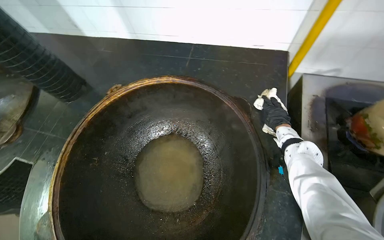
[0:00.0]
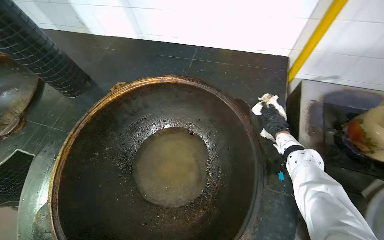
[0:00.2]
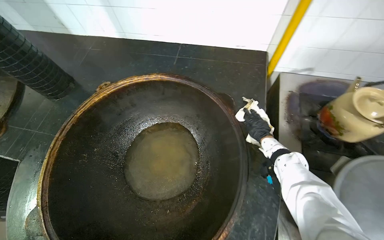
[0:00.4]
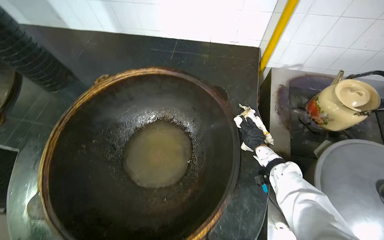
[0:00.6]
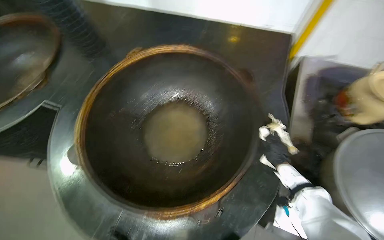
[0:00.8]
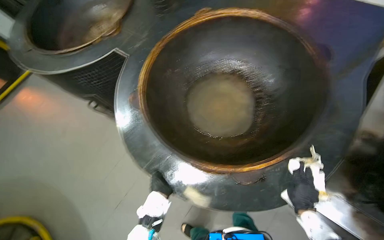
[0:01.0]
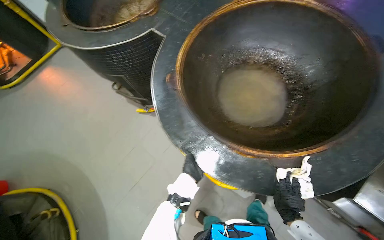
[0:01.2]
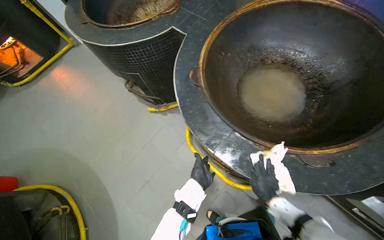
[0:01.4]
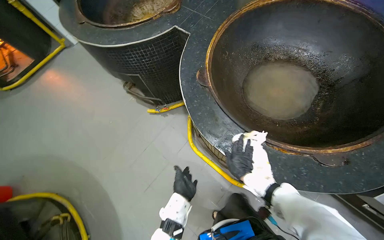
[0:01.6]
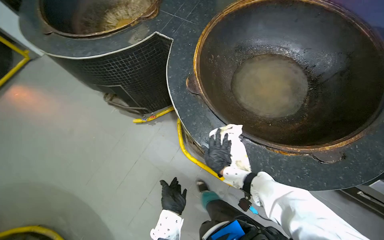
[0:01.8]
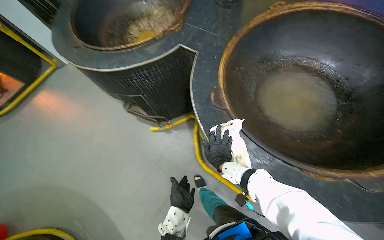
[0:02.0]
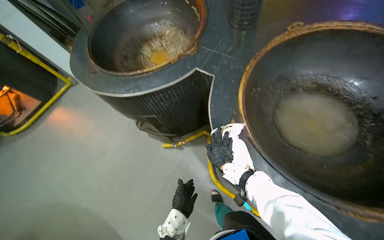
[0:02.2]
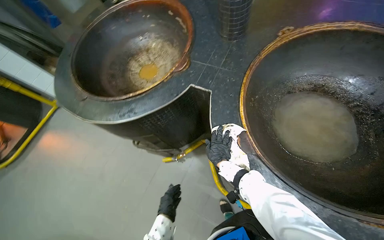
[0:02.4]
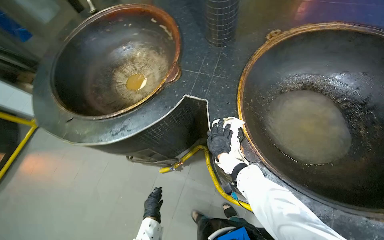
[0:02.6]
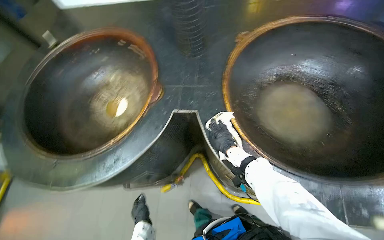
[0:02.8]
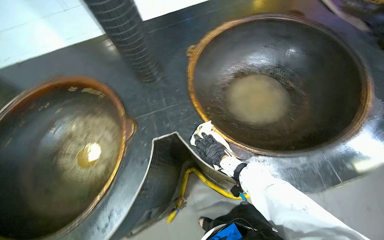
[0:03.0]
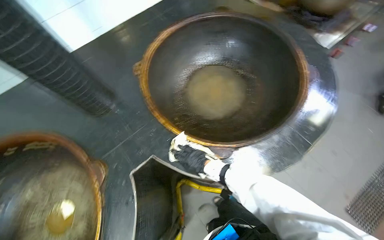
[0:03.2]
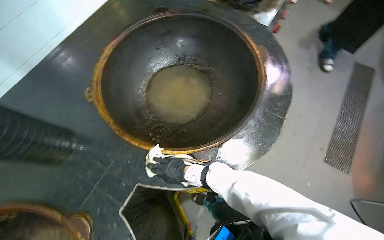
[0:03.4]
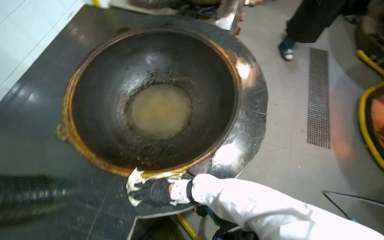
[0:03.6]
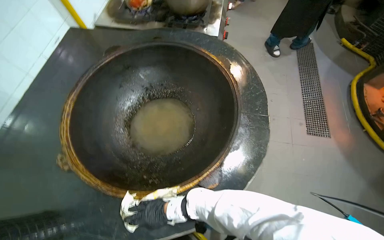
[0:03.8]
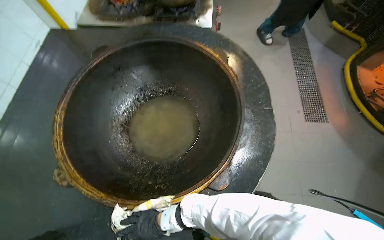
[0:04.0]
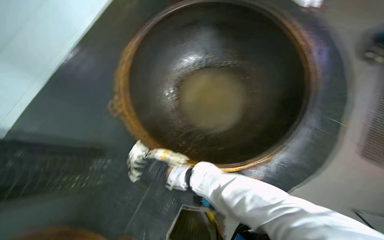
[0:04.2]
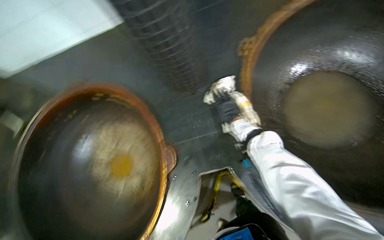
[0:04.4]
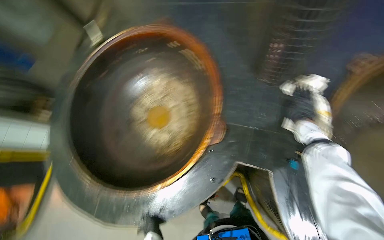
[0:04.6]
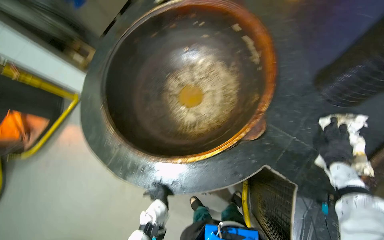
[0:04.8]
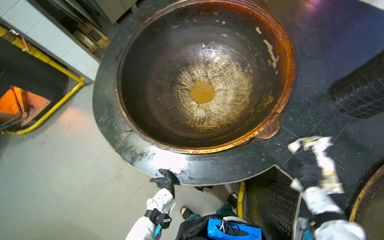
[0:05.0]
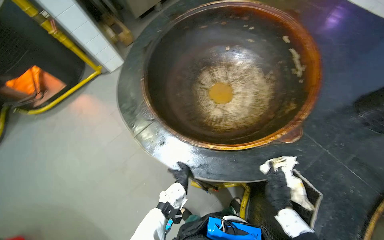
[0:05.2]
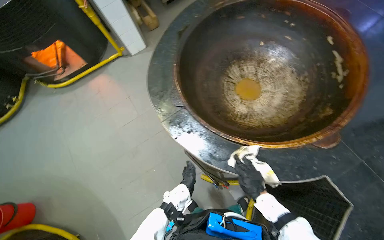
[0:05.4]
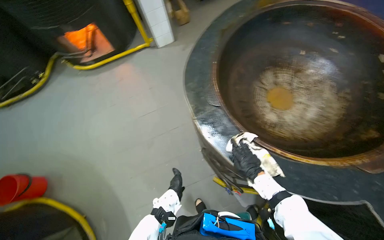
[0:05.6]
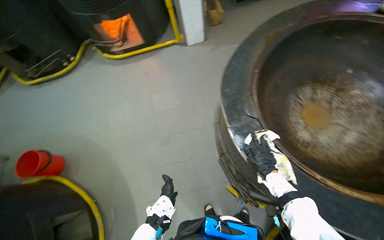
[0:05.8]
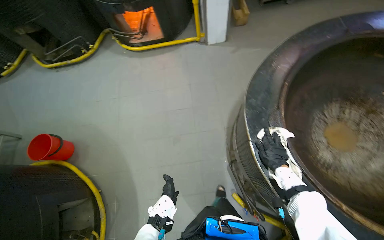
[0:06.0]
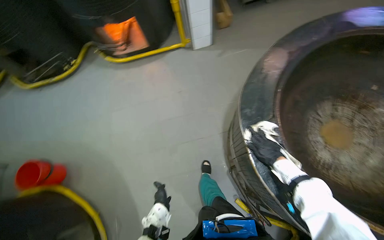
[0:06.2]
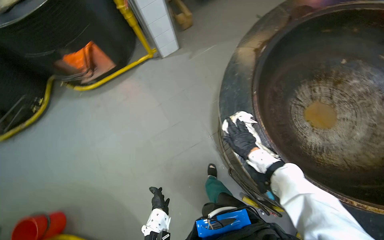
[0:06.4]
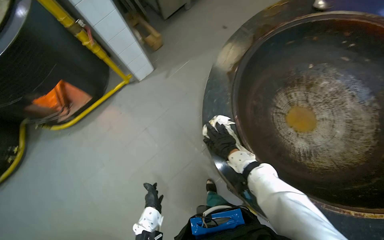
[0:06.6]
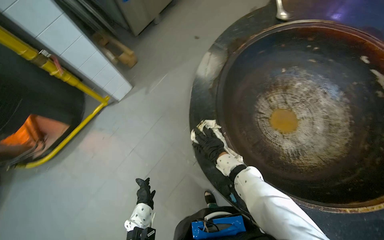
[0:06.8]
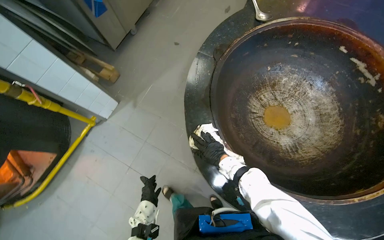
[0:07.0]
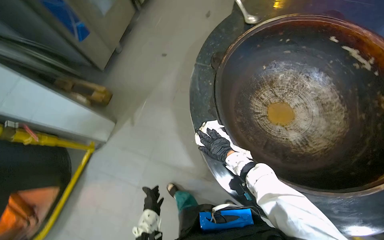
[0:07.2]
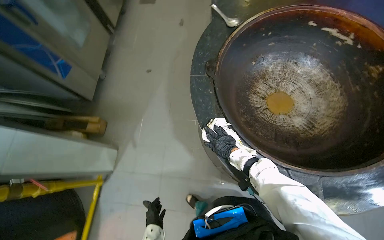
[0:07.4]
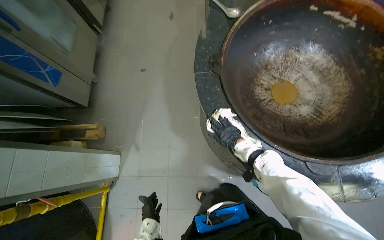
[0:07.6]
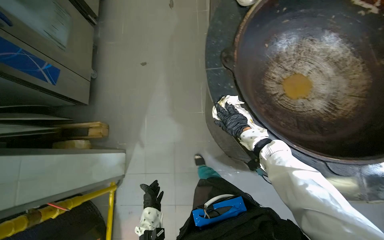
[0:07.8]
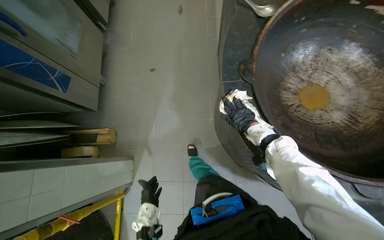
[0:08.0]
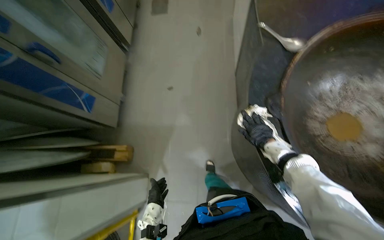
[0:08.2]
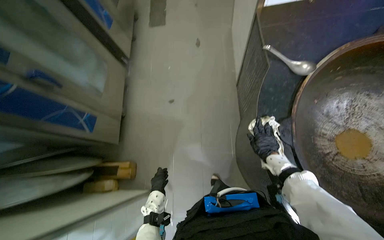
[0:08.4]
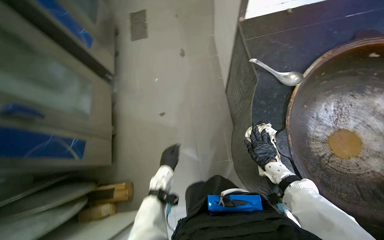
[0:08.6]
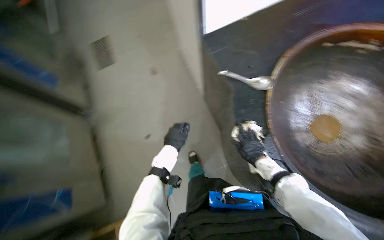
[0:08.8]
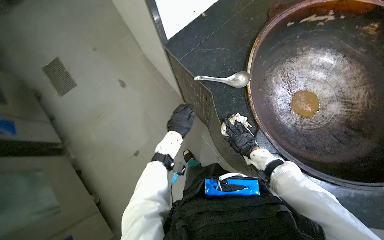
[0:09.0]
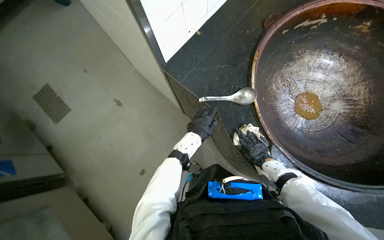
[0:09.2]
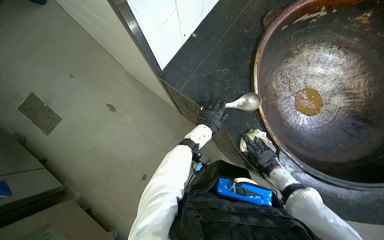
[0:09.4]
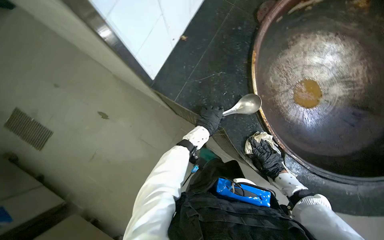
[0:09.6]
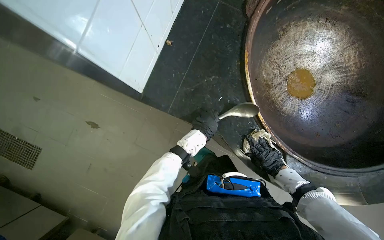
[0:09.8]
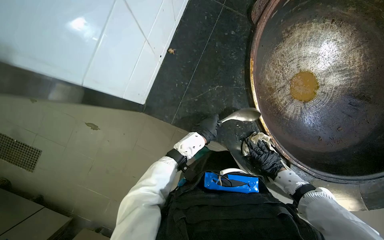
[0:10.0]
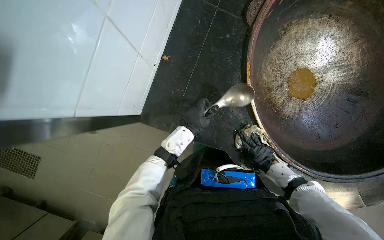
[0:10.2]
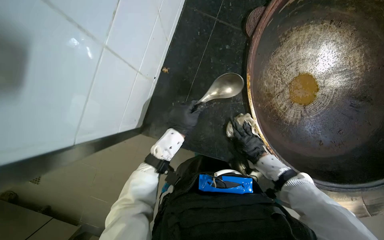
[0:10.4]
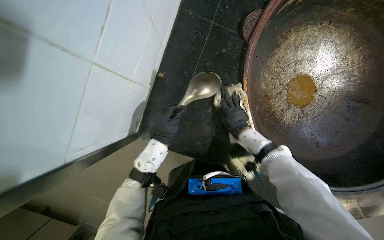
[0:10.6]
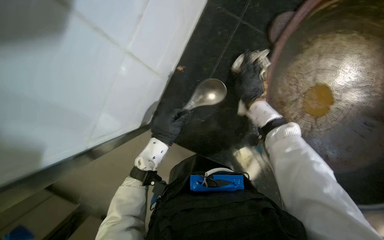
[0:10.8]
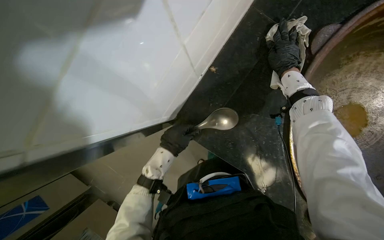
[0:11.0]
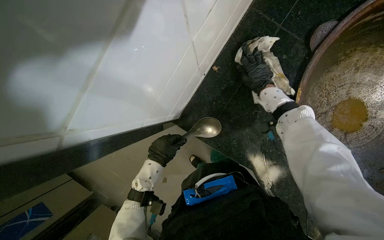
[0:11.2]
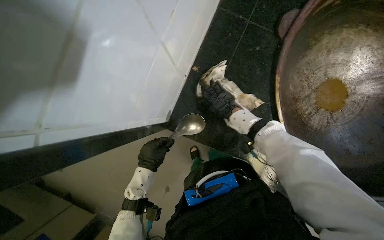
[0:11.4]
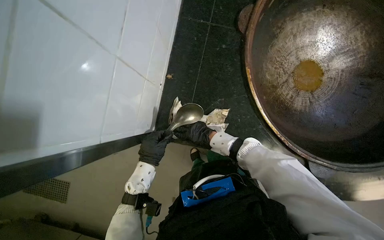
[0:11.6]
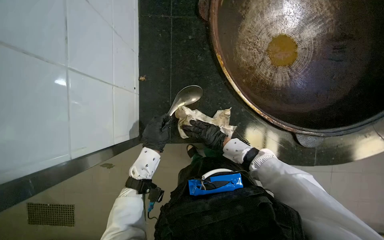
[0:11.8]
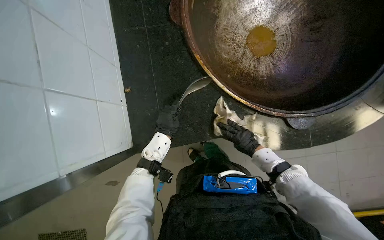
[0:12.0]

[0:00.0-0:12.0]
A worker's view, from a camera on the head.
Job: wiping surfaces.
The whole recording: Wiping cooking surface. The worker wipes the surface around the large cooking pots with a white cloth.
0:00.0 to 0:01.6: The wearer moves roughly 70 cm.
0:01.6 to 0:03.0: The camera travels roughly 60 cm. The head turns to the right by about 55 degrees.
0:04.4 to 0:06.0: The camera travels about 90 cm. The wearer looks some 95 degrees further to the left.
0:06.0 to 0:07.6: The camera travels approximately 70 cm. The wearer looks about 85 degrees further to the right.
0:07.6 to 0:09.0: The camera travels approximately 60 cm. Everything in view rotates about 35 degrees counterclockwise.
0:09.0 to 0:10.4: The head travels approximately 50 cm. The view tips downward by some 15 degrees. The scene turns roughly 30 degrees counterclockwise in the picture.
0:10.4 to 0:12.0: The scene rotates counterclockwise by approximately 30 degrees.

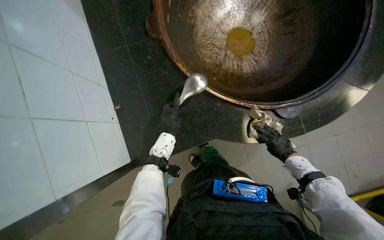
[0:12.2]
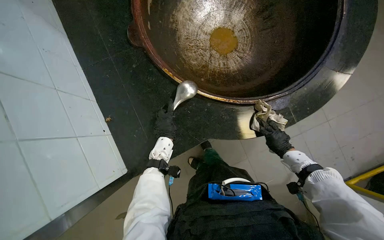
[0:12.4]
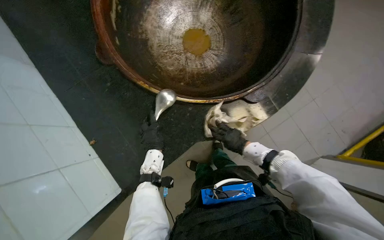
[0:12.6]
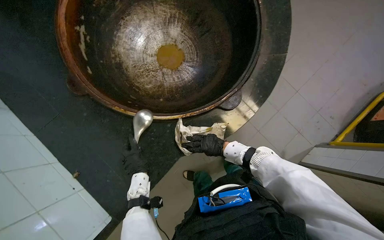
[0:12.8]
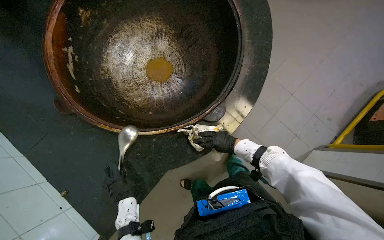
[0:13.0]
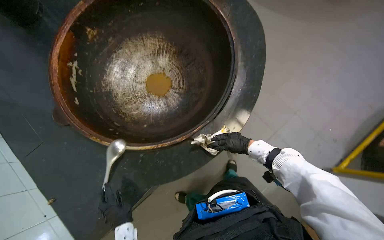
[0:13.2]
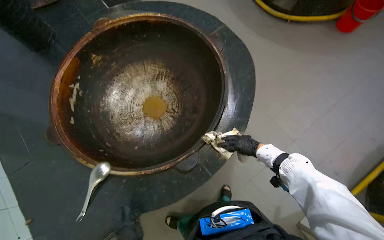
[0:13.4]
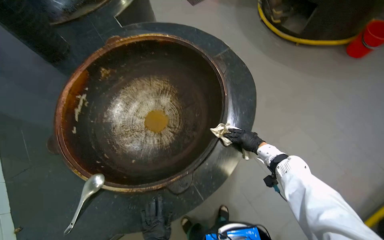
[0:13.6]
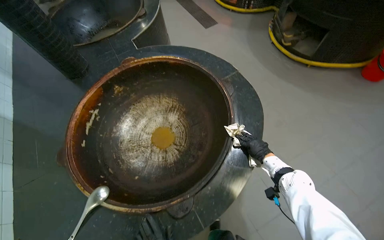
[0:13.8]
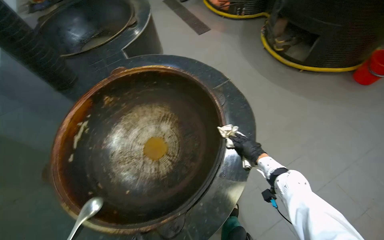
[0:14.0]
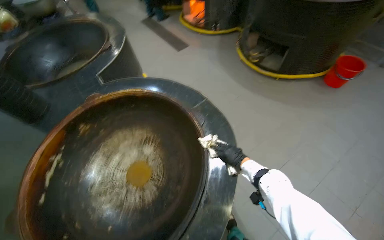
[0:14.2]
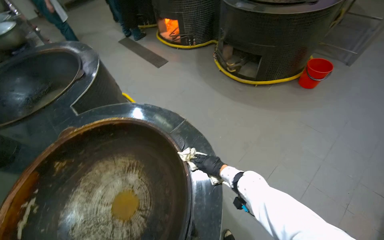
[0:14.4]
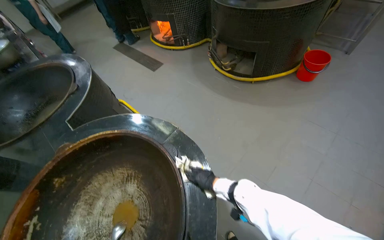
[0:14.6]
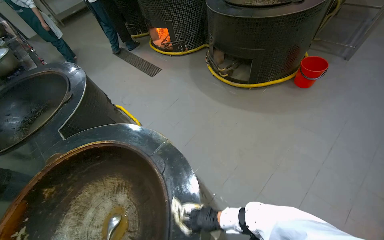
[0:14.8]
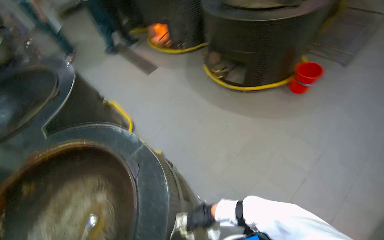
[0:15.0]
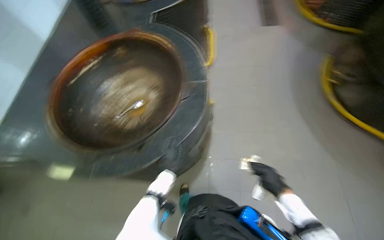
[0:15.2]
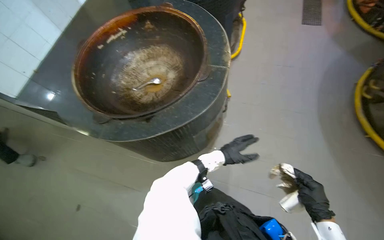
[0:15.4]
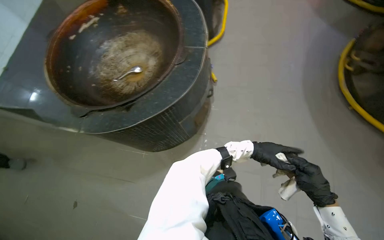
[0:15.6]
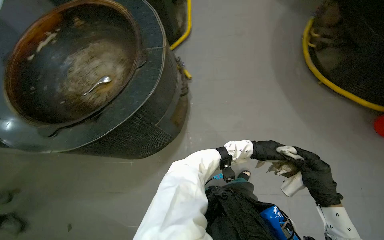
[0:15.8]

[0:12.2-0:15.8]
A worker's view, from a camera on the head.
Job: wiping surfaces.
The whole recording: Wiping cooking surface. The worker wipes the surface around the large cooking pots with a white cloth.
0:12.2 to 0:14.0: The camera is carried roughly 60 cm. The view tilts some 25 degrees upward.
0:14.0 to 0:15.8: The camera travels approximately 60 cm.

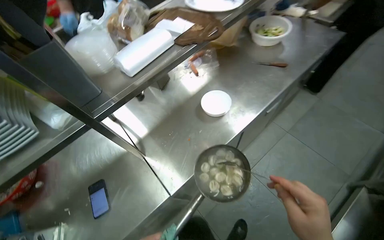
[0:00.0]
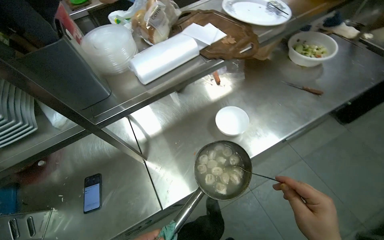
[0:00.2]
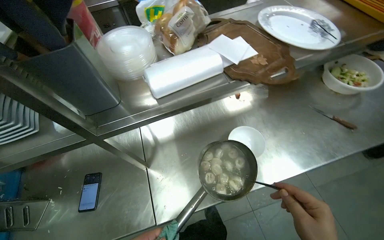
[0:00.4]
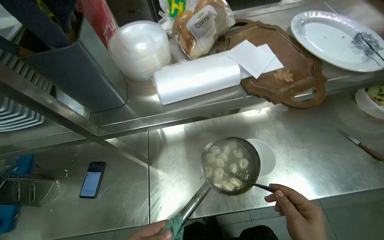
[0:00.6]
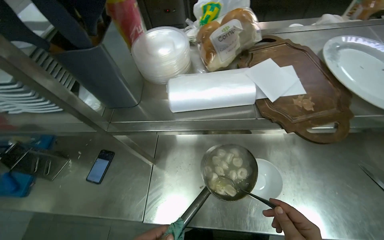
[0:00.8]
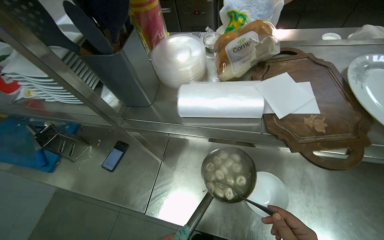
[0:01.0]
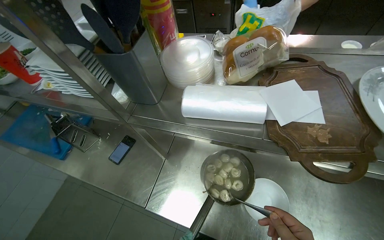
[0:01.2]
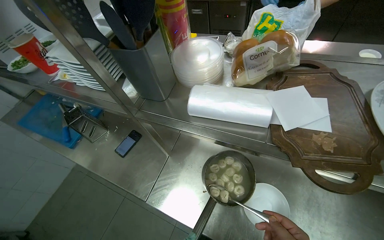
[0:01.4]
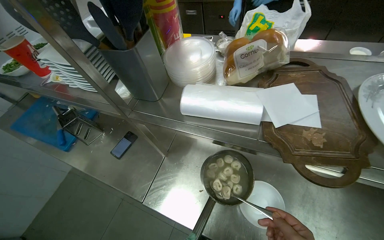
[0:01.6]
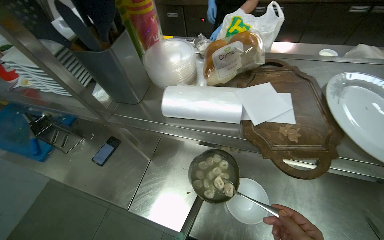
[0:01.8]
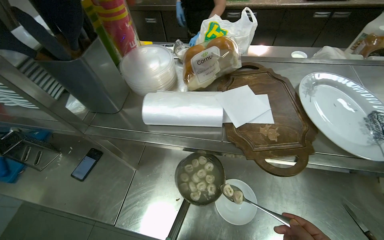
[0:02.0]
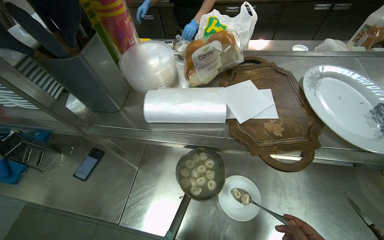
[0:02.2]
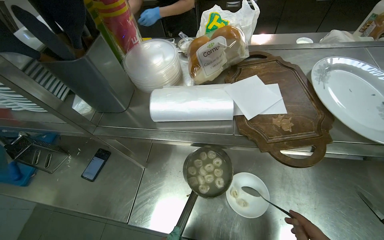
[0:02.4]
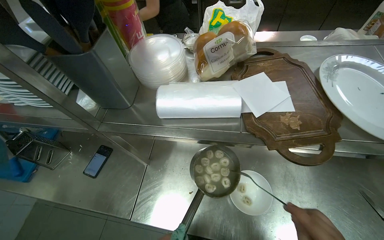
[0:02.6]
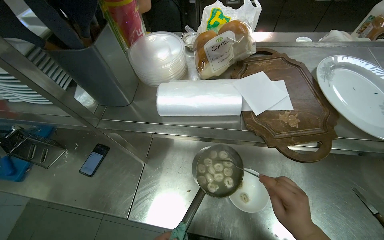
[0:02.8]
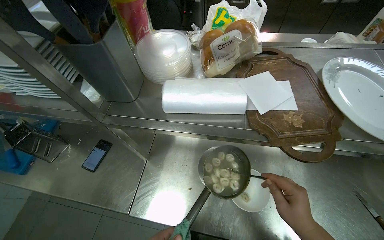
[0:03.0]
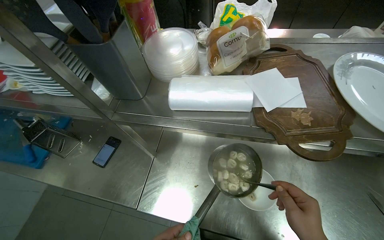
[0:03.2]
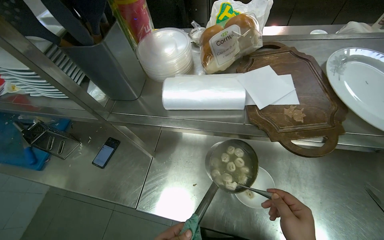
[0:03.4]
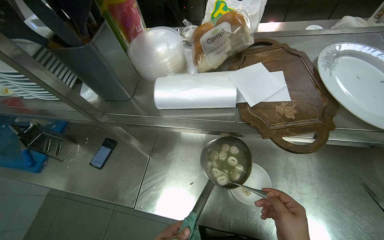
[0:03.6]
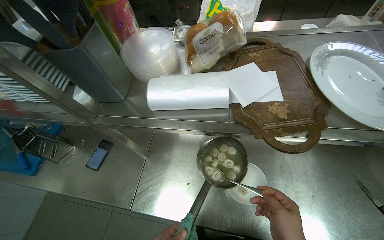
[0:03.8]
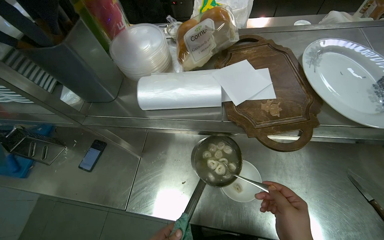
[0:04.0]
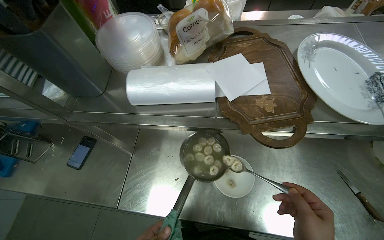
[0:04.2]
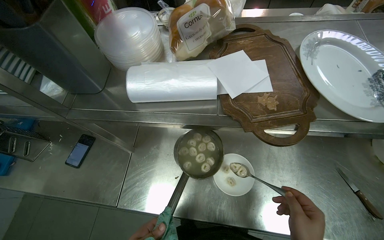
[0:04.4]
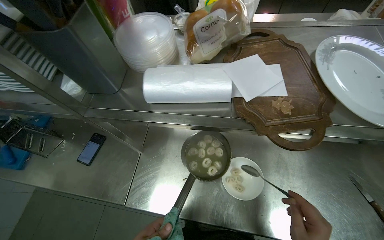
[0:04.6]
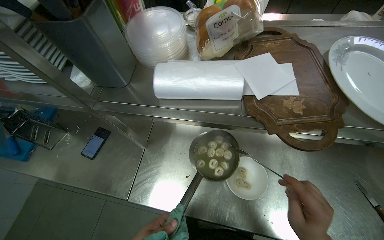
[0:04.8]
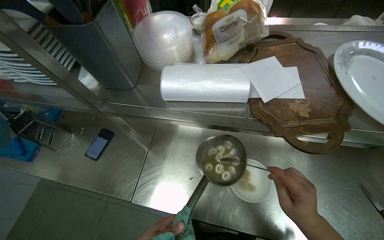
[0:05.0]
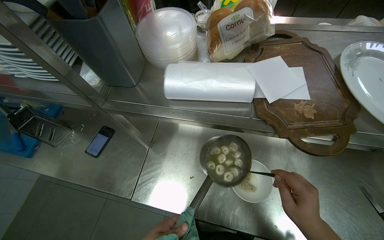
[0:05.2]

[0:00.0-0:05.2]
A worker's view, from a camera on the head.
Job: preparing food.
The whole recording: Serving dumplings into bowl. The worker scoops cooked dumplings from a pot and places them into a white bowl.
0:00.0 to 0:01.8: The wearer's head swings roughly 60 degrees to the left.
